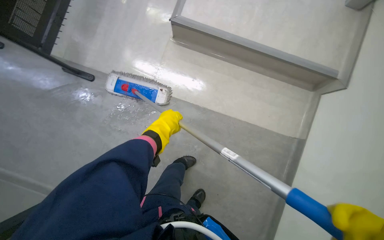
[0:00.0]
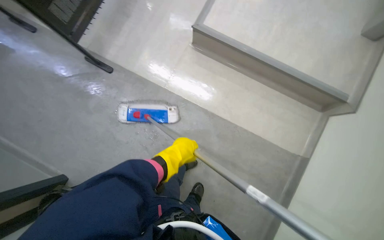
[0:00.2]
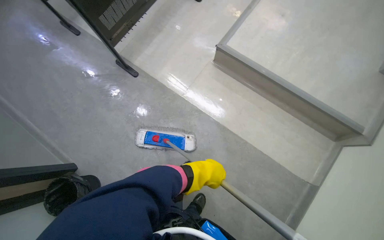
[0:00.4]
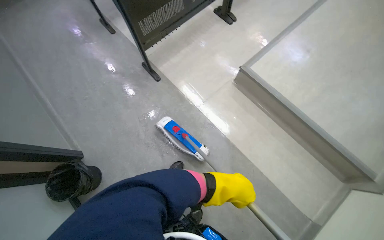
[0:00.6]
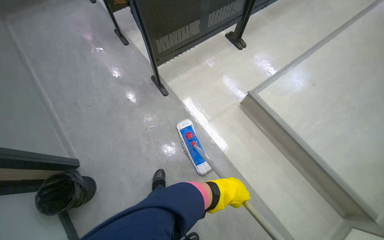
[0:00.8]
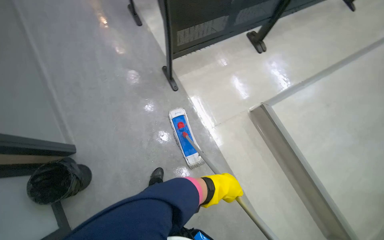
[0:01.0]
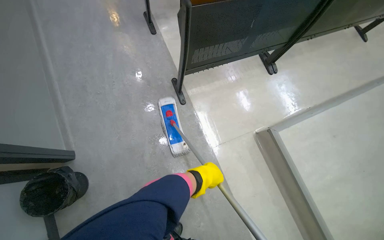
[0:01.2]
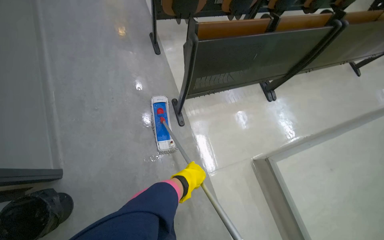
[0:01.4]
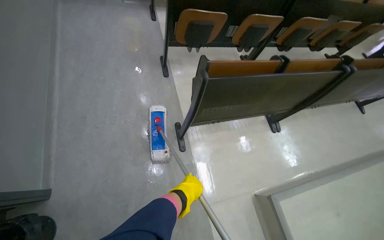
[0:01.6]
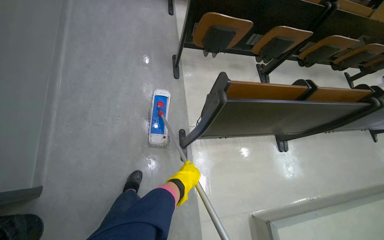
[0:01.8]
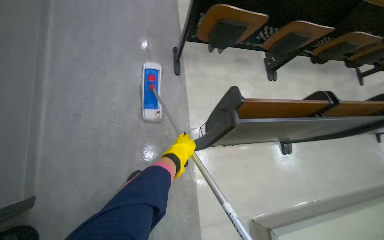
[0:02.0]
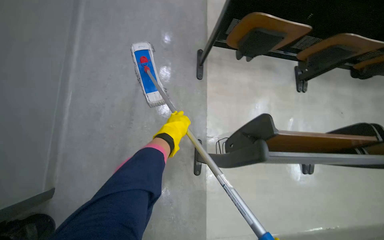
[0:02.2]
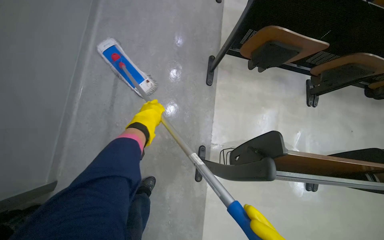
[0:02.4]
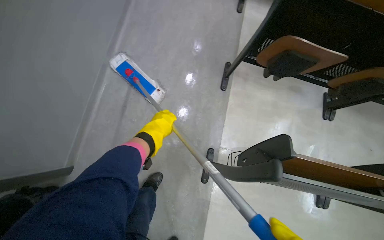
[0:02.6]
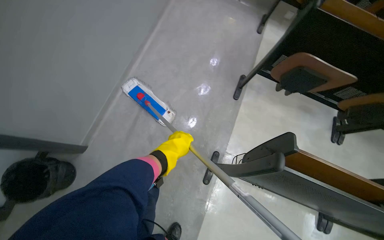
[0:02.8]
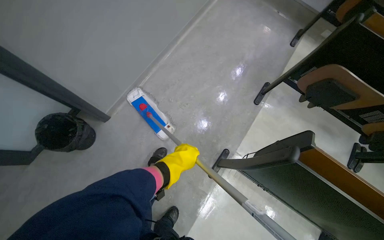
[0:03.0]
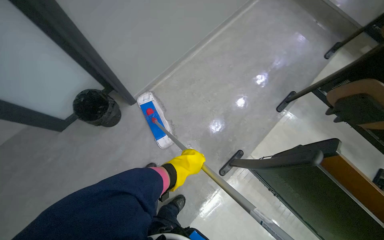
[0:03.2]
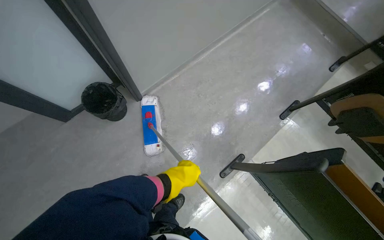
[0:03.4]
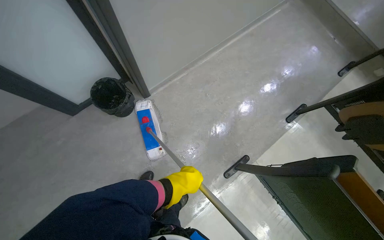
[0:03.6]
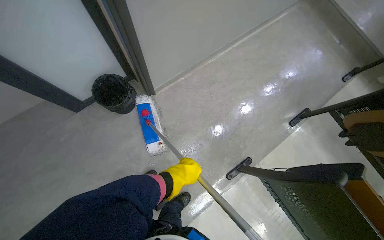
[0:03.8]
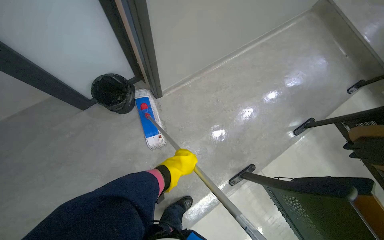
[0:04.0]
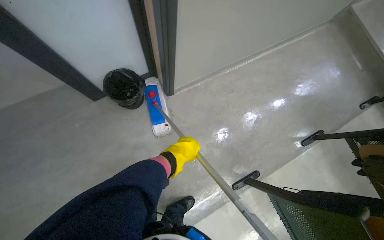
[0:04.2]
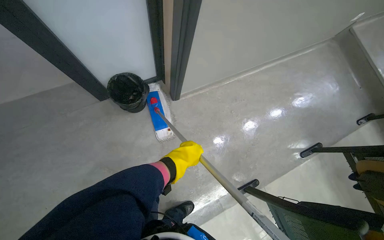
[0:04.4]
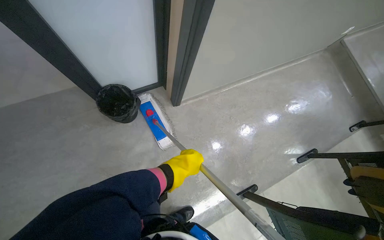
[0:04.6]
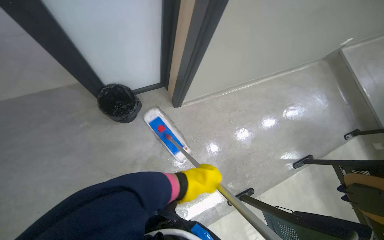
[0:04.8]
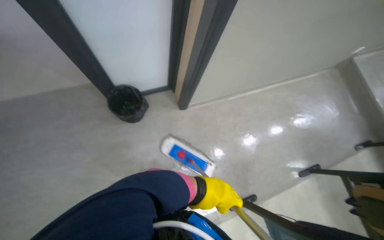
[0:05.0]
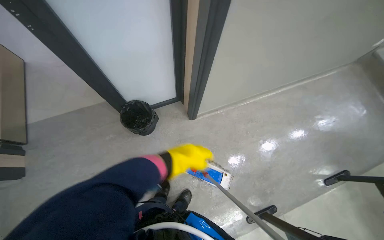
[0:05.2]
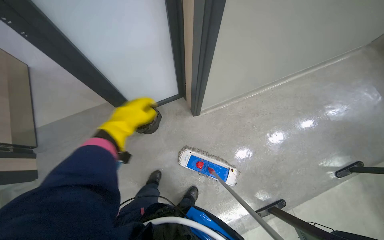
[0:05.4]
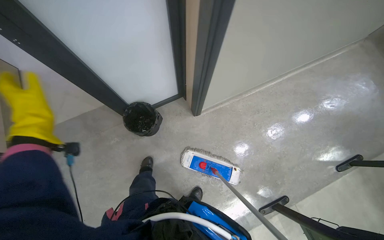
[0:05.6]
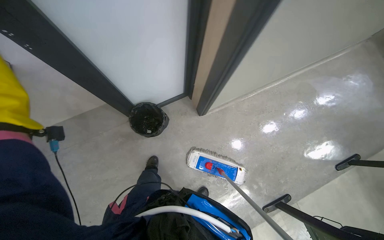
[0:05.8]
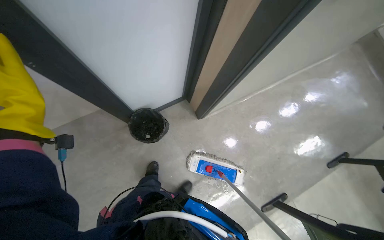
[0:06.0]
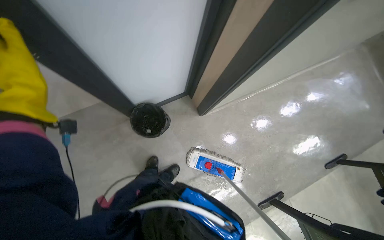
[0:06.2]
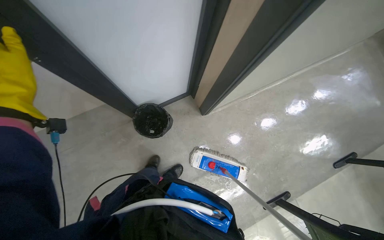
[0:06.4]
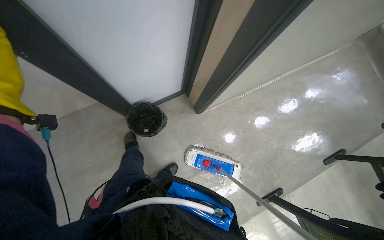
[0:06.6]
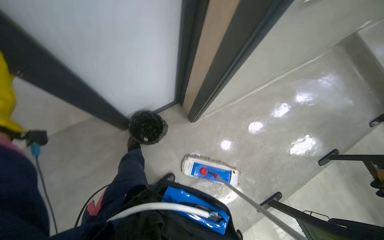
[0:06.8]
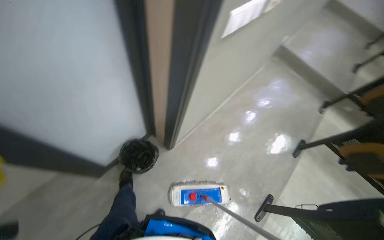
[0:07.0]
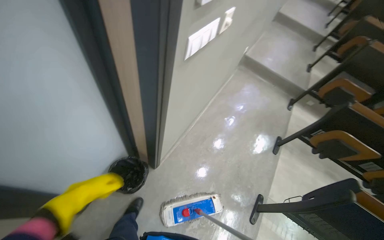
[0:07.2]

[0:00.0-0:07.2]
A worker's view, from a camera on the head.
Job: mopping floor.
The whole recording: Mopping auditorium floor. Mops the floor in the auditorium.
0:00.0 to 0:01.4: The wearer moves some 60 cm. The view tilts some 20 degrees upward. The scene rotates clockwise by some 55 degrees.
0:01.4 to 0:02.8: The wearer moves about 50 cm. The wearer's head swings about 40 degrees to the left.
0:02.8 to 0:04.4: The camera is carried some 50 cm. The scene turns approximately 45 degrees clockwise in the picture.
0:05.8 to 0:07.2: The head rotates about 35 degrees to the right. The wearer looks roughly 15 degrees further upward.

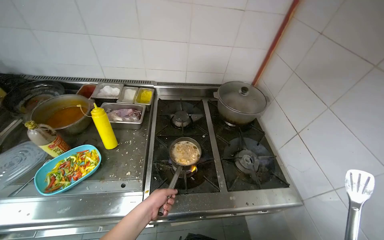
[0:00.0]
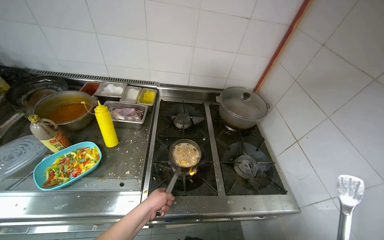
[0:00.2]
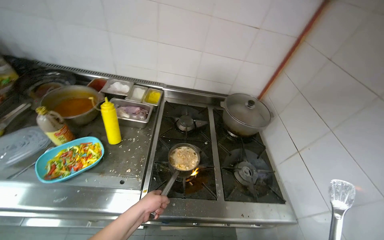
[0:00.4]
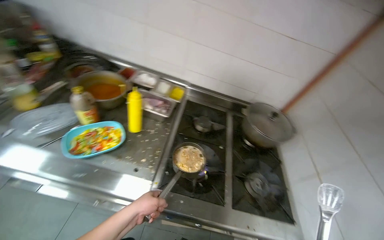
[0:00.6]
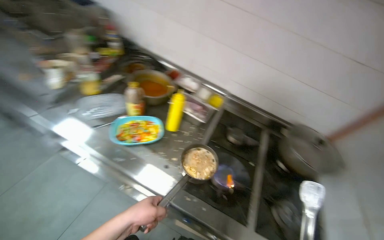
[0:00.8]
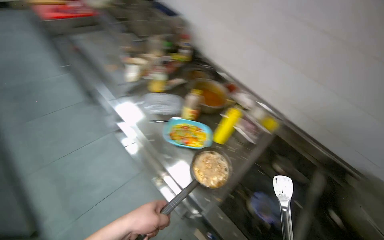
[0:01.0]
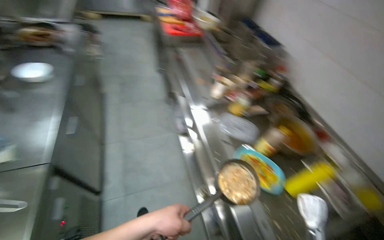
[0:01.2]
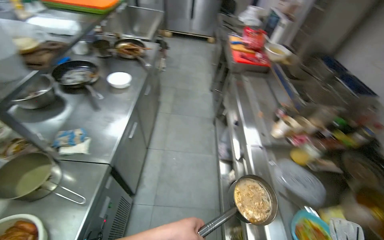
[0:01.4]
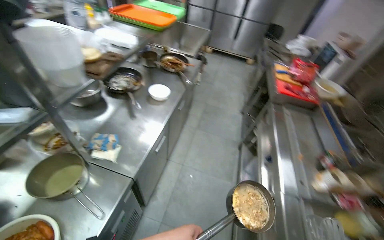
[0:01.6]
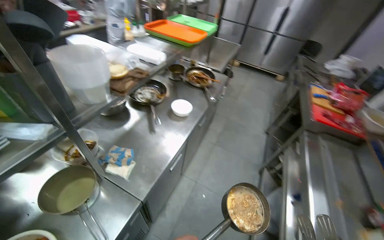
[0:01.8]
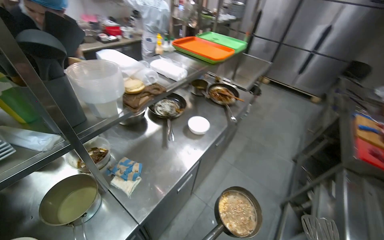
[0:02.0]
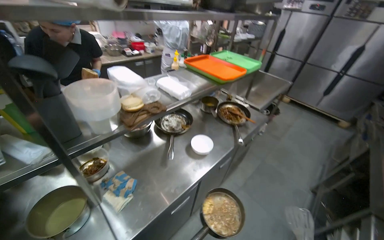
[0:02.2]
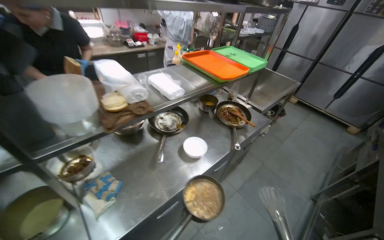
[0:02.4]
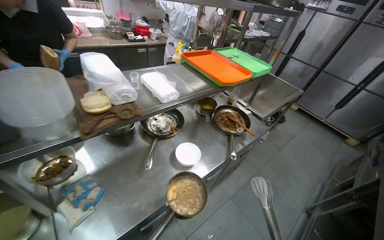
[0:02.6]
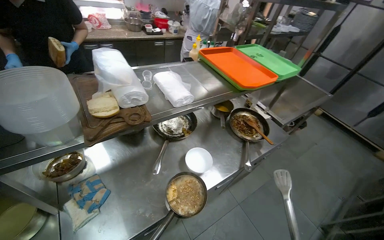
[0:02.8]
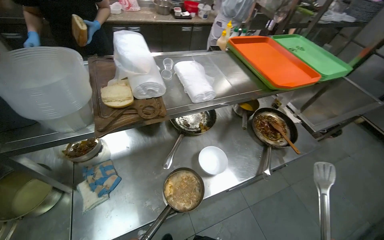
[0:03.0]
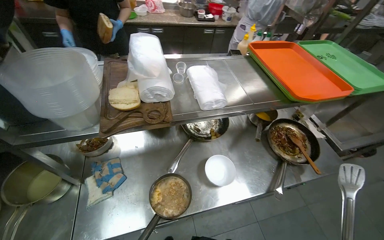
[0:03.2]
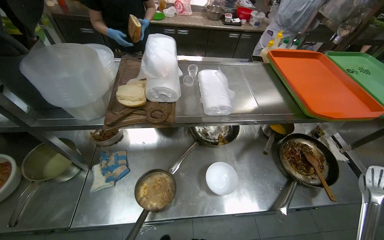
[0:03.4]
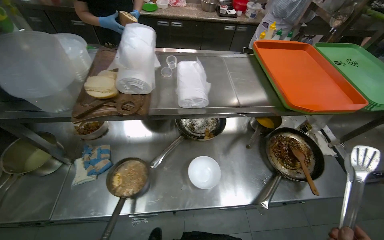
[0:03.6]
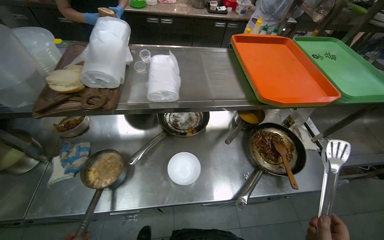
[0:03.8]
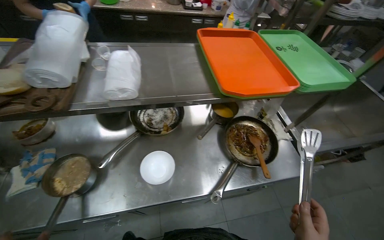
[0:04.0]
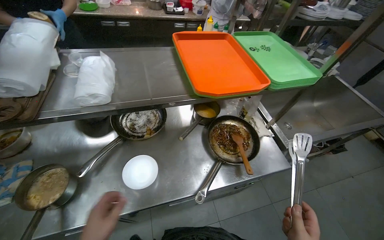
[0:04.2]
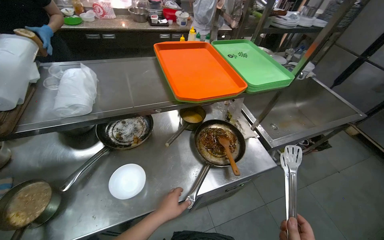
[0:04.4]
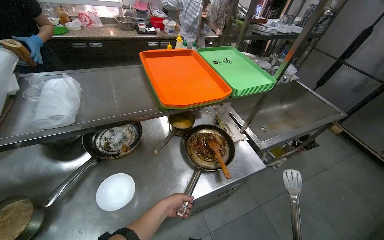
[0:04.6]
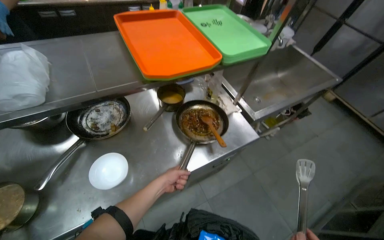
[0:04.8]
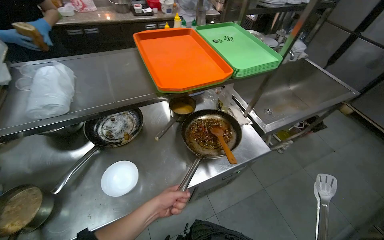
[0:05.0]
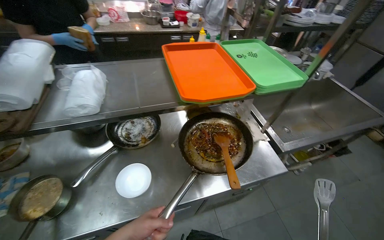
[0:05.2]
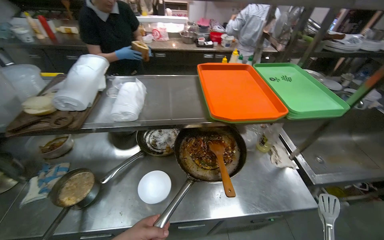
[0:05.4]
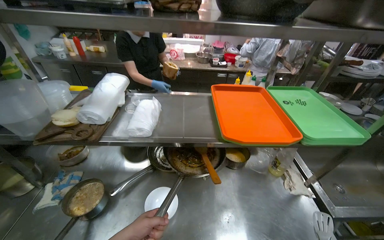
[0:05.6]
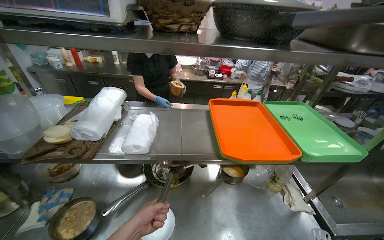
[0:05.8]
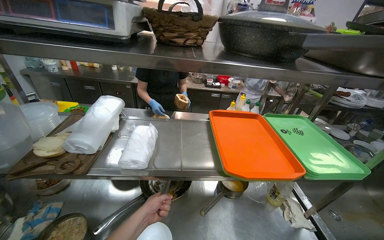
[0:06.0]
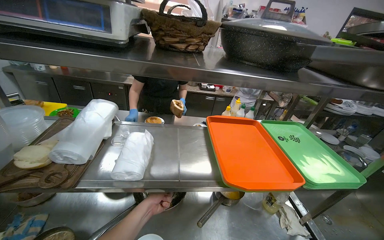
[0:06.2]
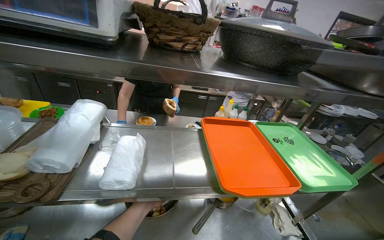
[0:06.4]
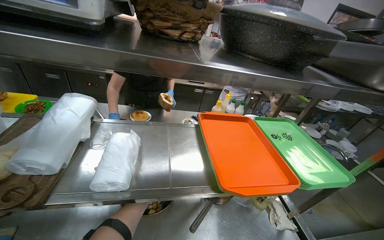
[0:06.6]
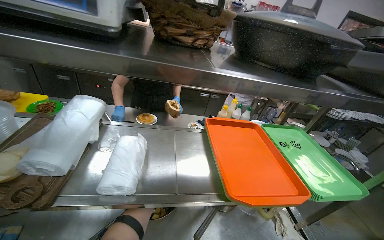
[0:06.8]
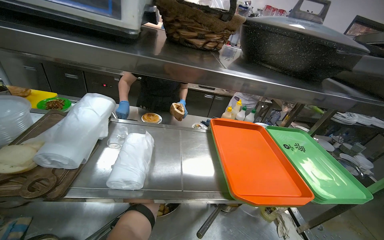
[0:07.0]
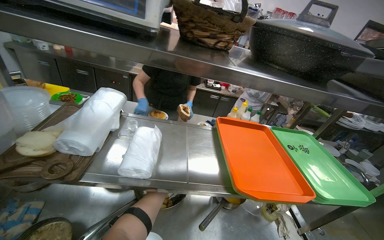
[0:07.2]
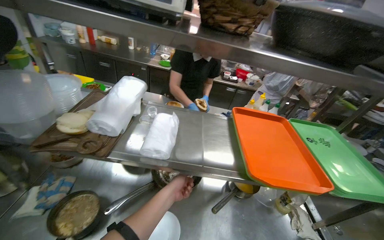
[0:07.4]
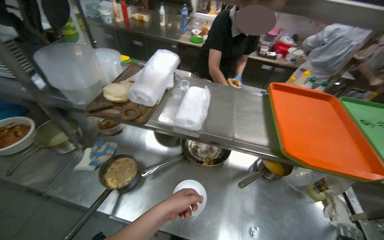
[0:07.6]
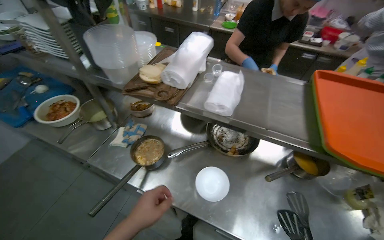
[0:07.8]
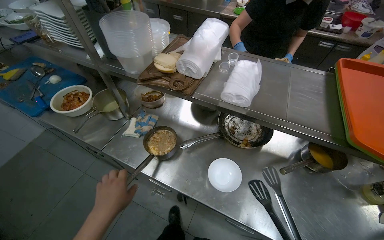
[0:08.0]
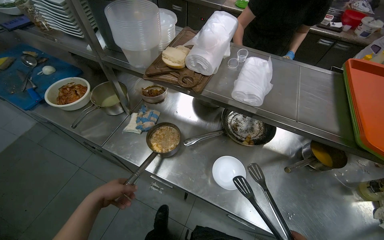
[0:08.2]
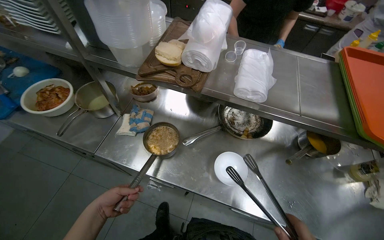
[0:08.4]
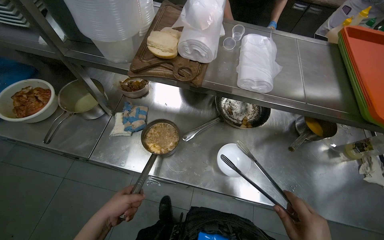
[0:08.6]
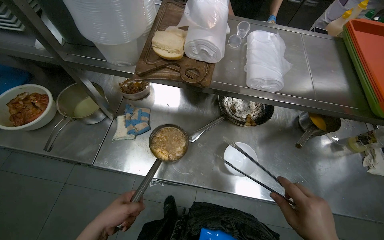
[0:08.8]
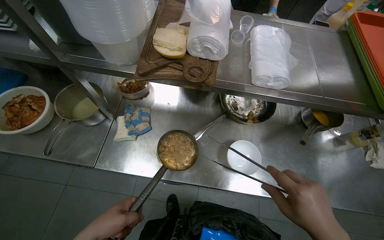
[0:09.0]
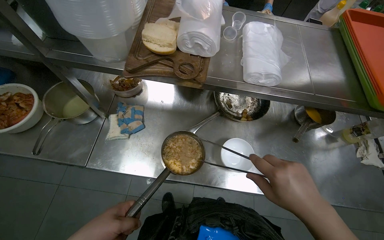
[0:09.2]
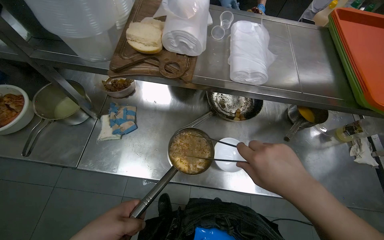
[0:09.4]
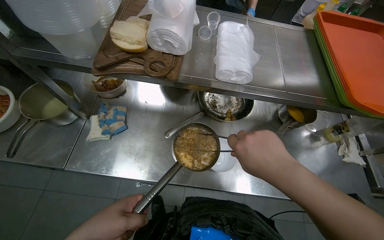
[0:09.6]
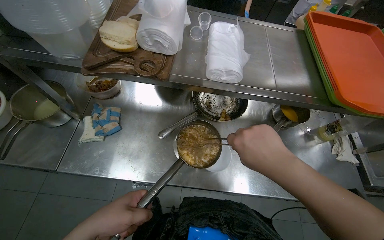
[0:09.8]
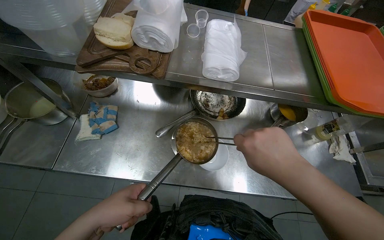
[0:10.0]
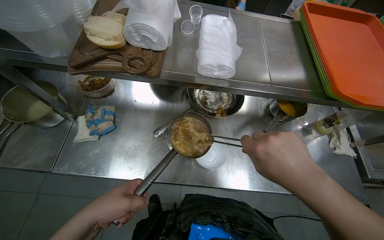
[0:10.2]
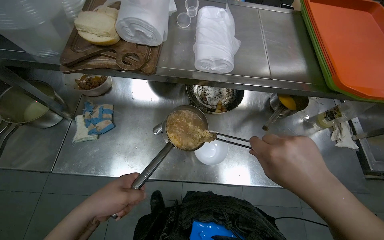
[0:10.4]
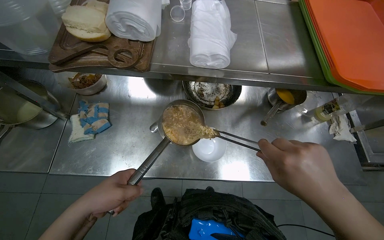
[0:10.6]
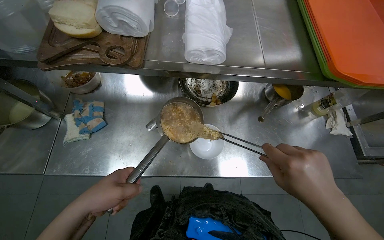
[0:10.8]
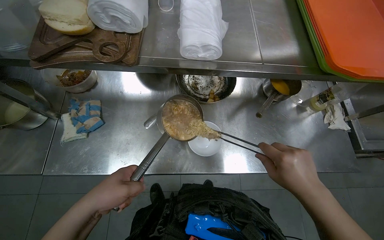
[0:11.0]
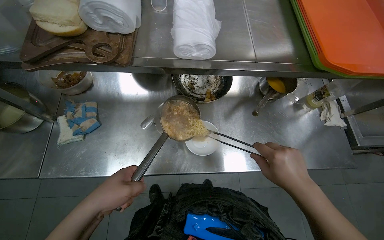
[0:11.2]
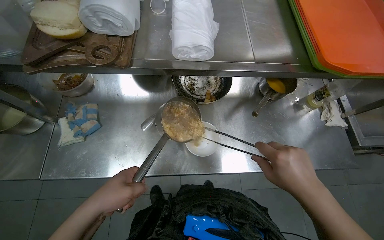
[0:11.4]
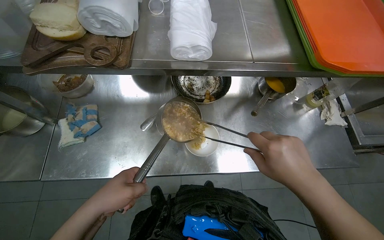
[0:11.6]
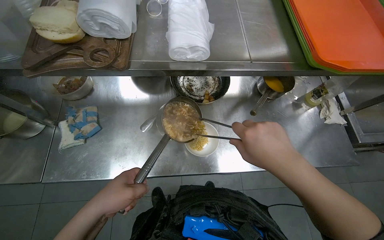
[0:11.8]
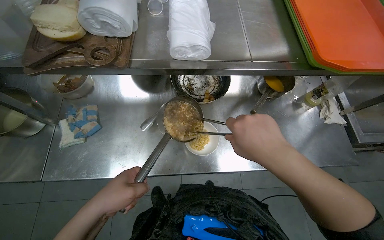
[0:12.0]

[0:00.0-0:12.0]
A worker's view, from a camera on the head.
Job: preparing food.
The whole recording: Plating Cooked Food. The worker takes a frying pan off the stove and transfers the food onto a plate.
0:00.0 to 0:01.6: The camera travels approximately 70 cm. The wearer looks roughly 110 degrees further to the left. The view tips upward by approximately 20 degrees.
0:01.6 to 0:03.0: The camera travels roughly 60 cm. The wearer's head swings some 50 degrees to the left.
0:03.0 to 0:04.4: The camera travels to the right, roughly 40 cm.
0:04.4 to 0:06.0: The head turns to the left by about 20 degrees. The view tips upward by roughly 15 degrees.
0:06.0 to 0:07.6: The head rotates about 15 degrees to the left. The left hand moves roughly 25 cm farther from the camera and comes back.
0:07.6 to 0:09.0: The wearer looks about 20 degrees further downward.
0:10.4 to 0:12.0: The hands work in one place, with small movements.
